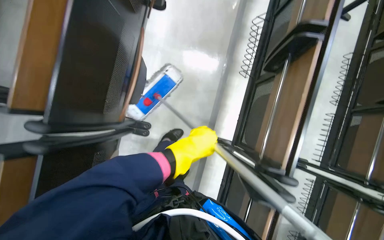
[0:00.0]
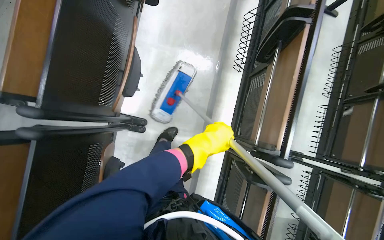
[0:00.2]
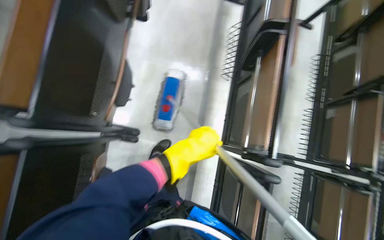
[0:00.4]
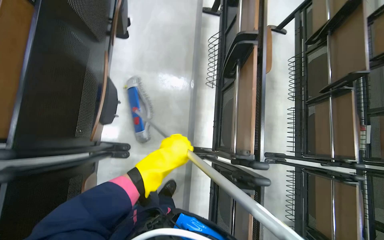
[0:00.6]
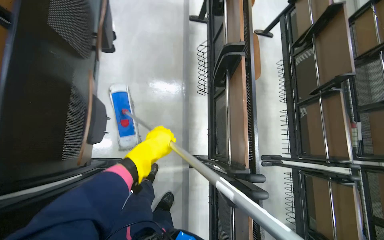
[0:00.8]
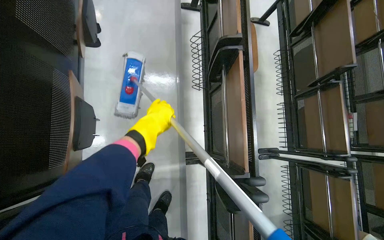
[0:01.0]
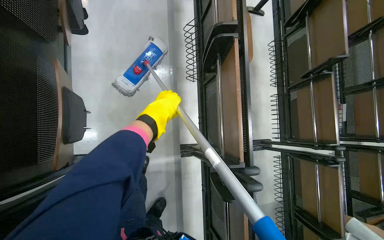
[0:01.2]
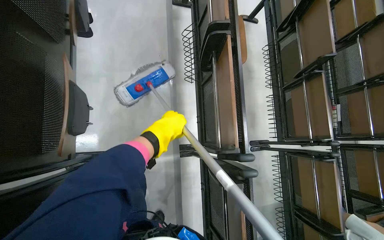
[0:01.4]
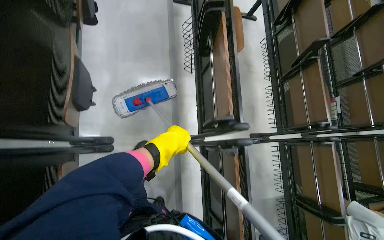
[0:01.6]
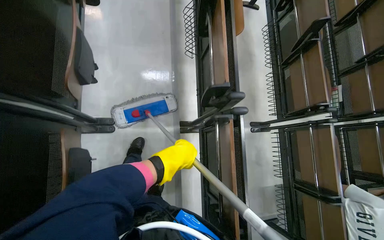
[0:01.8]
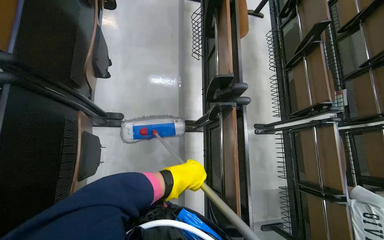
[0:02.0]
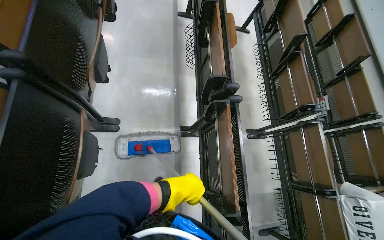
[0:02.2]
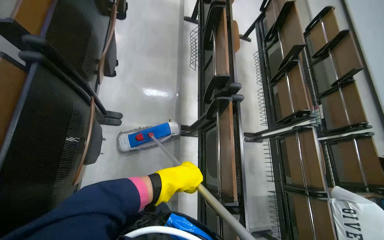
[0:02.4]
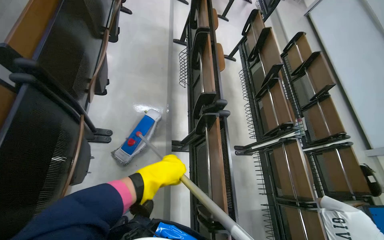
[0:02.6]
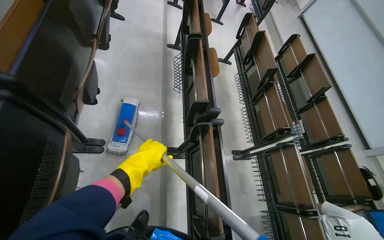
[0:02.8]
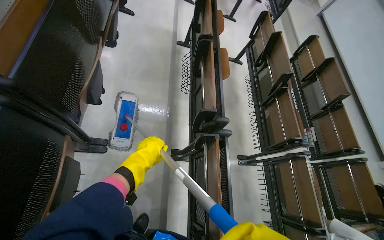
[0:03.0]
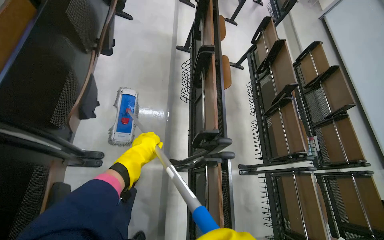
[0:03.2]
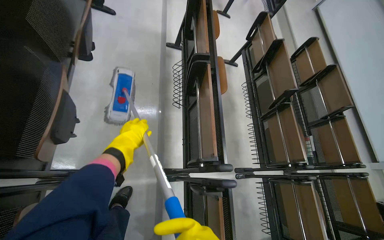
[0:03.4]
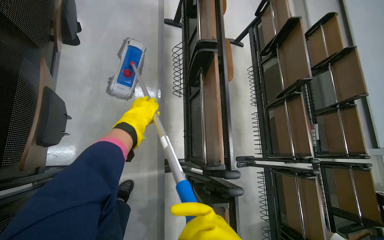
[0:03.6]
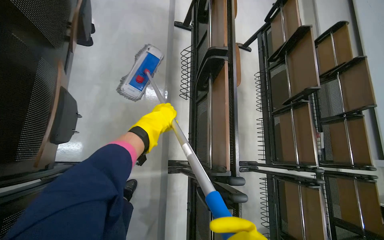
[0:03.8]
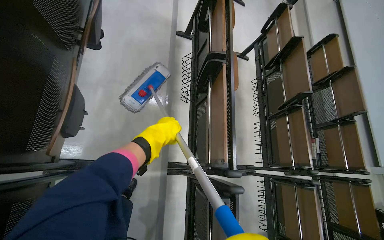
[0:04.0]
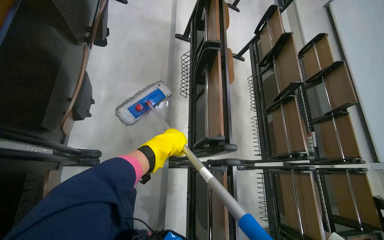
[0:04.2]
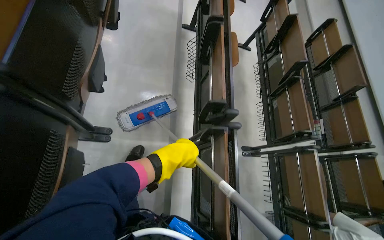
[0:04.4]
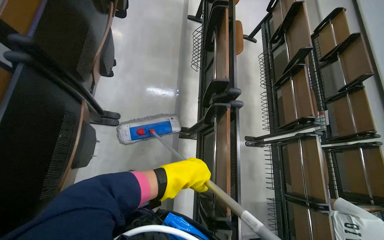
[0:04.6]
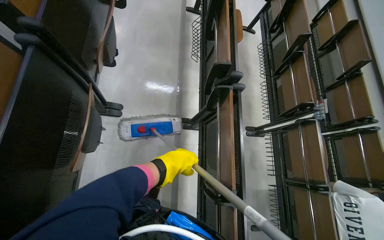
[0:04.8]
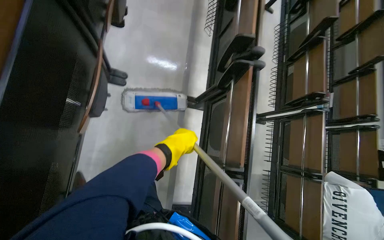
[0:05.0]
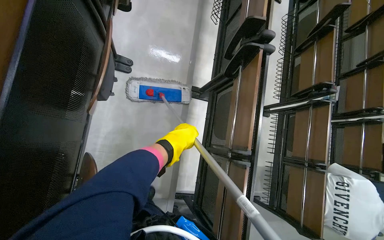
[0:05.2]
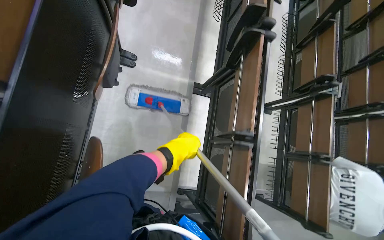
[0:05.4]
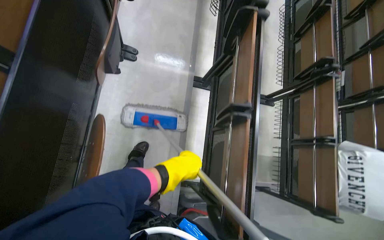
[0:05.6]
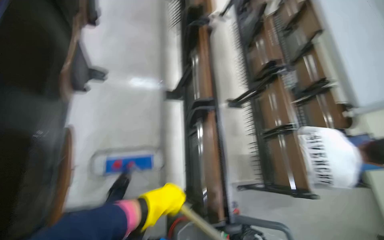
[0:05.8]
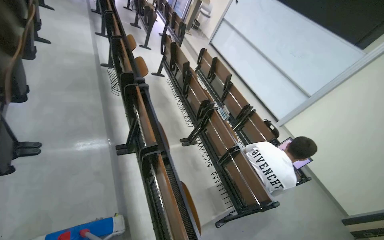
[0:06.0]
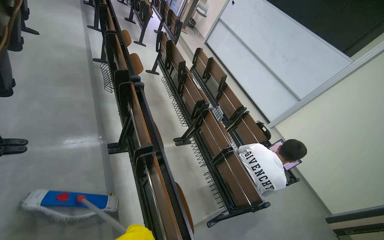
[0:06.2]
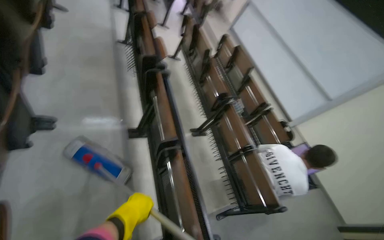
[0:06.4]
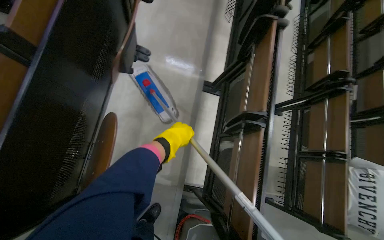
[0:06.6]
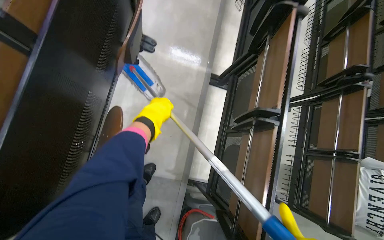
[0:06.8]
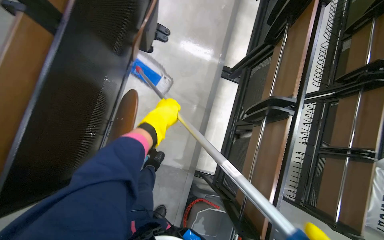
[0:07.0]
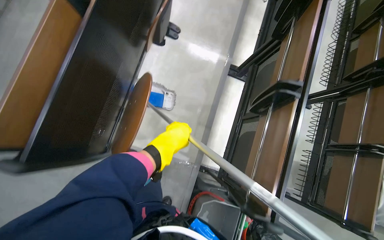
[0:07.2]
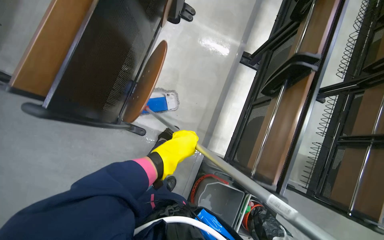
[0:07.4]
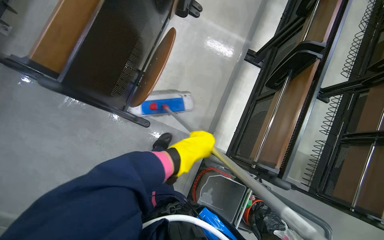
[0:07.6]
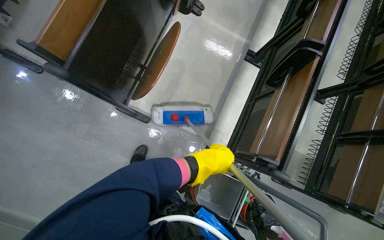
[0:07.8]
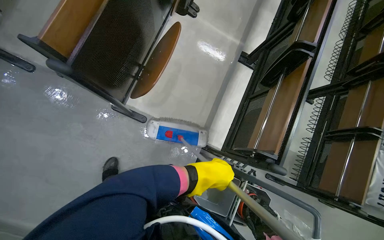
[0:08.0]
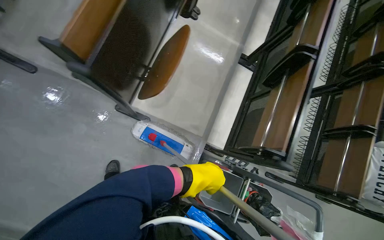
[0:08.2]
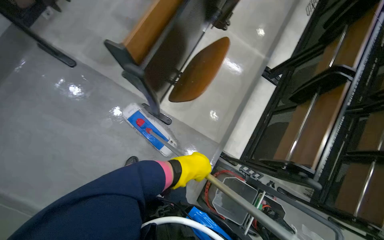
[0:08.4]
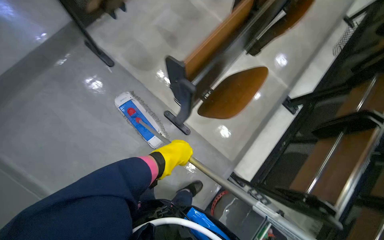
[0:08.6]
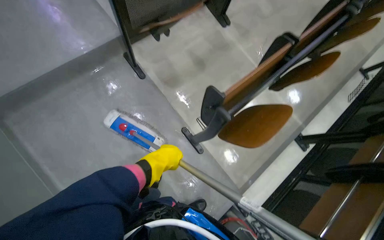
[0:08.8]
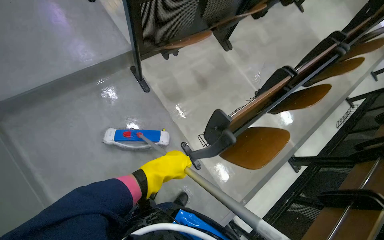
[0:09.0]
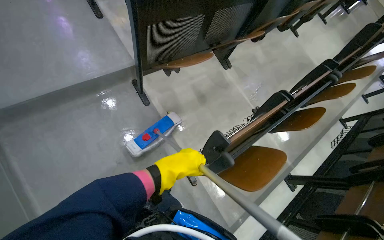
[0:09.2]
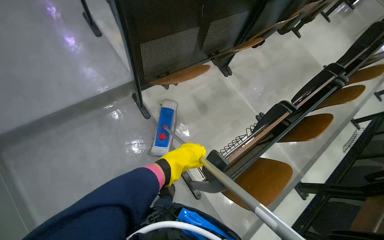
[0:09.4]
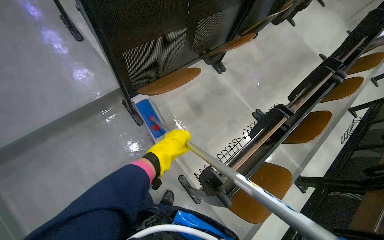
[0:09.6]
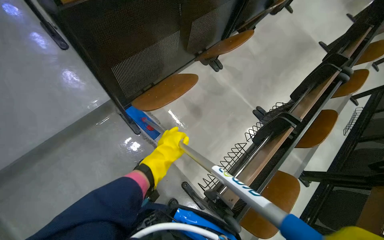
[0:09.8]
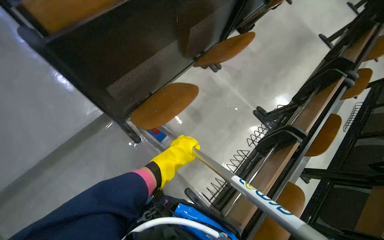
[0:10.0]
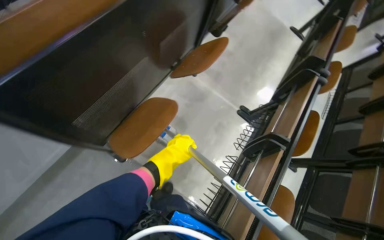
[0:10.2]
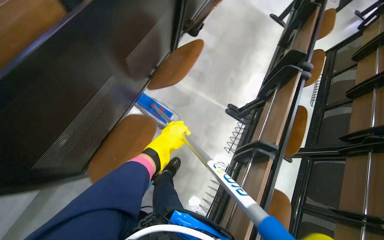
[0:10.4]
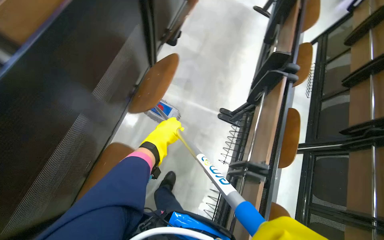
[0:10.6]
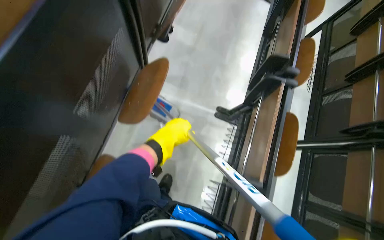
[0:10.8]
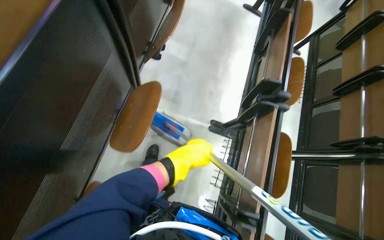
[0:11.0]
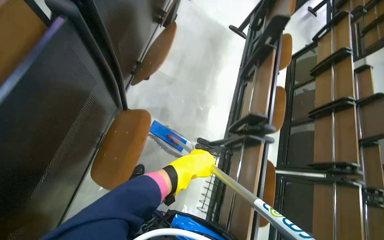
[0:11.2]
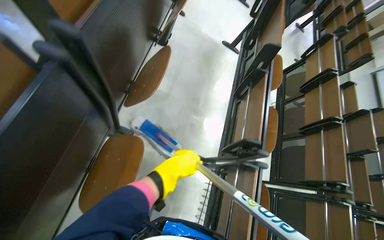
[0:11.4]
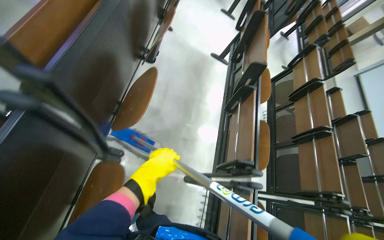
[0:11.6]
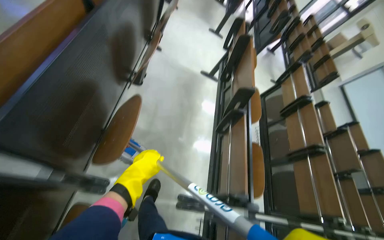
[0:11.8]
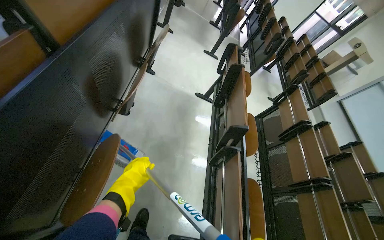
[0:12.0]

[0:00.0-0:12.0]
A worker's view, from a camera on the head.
Job: mopping floor.
The whole recording: Mopping auditorium floor. The worker mops the floor in the auditorium, moving between rows of desks.
0:00.0 to 0:01.6: The head rotates approximately 20 degrees to the right.
0:01.6 to 0:03.0: The camera pitches upward, by approximately 15 degrees. The left hand shifts approximately 20 cm down the picture.
0:04.4 to 0:06.0: The camera is carried some 70 cm. The wearer looks approximately 25 degrees further to the right. The view tilts some 15 degrees upward.
0:06.0 to 0:07.6: The wearer's head swings some 50 degrees to the left. The camera pitches downward, by about 25 degrees.
0:07.6 to 0:09.0: The head travels about 60 cm. The wearer looks some 20 degrees further upward. The scene turns approximately 30 degrees clockwise in the picture.
0:09.0 to 0:10.4: The camera is carried about 70 cm.
0:10.4 to 0:12.0: The camera travels about 1 m. The head rotates roughly 20 degrees to the right.

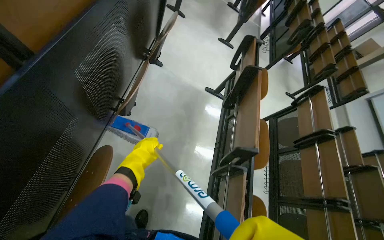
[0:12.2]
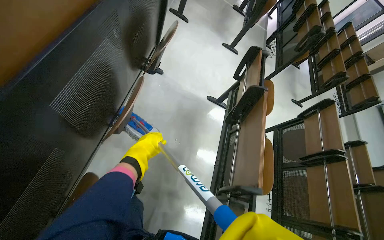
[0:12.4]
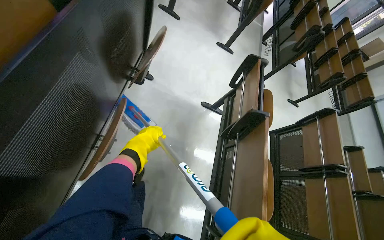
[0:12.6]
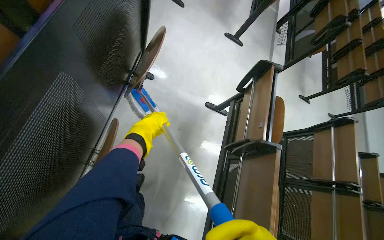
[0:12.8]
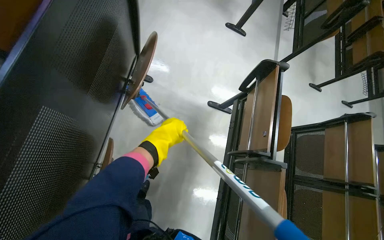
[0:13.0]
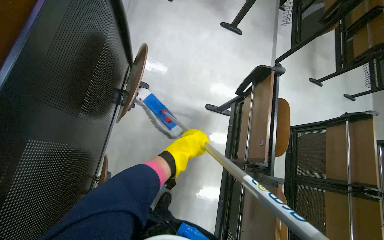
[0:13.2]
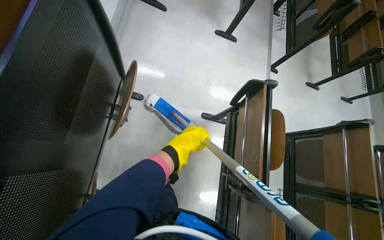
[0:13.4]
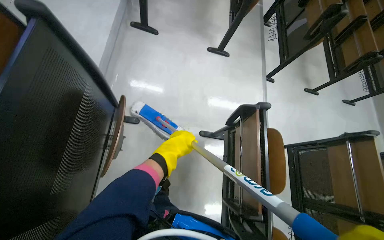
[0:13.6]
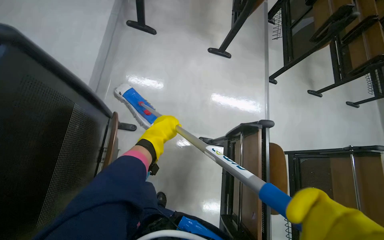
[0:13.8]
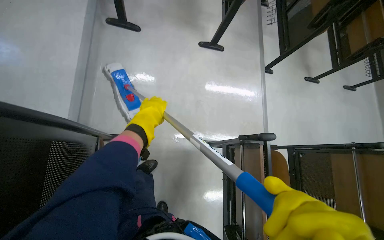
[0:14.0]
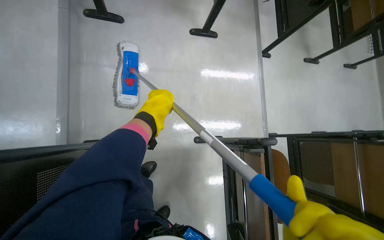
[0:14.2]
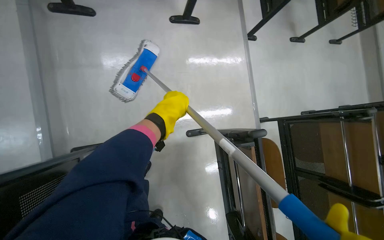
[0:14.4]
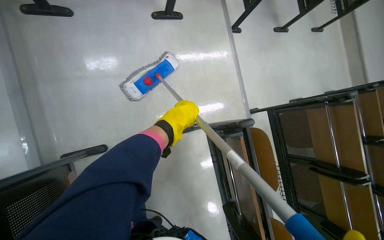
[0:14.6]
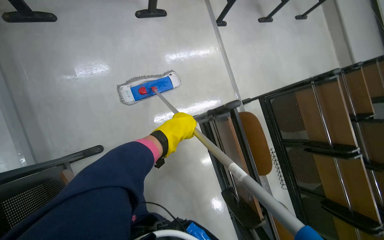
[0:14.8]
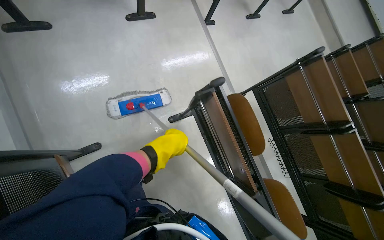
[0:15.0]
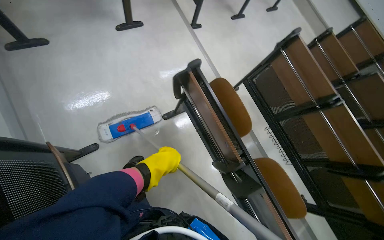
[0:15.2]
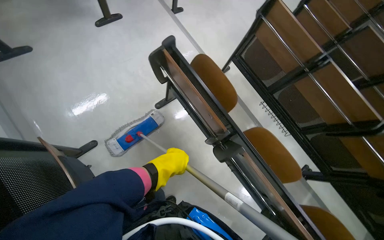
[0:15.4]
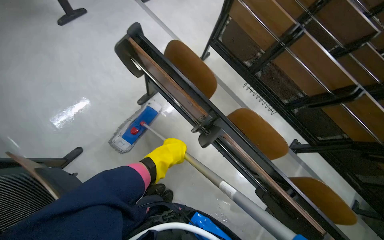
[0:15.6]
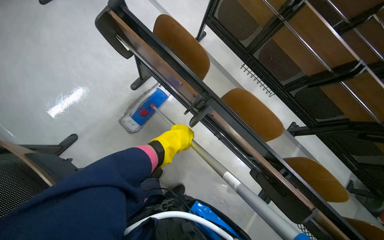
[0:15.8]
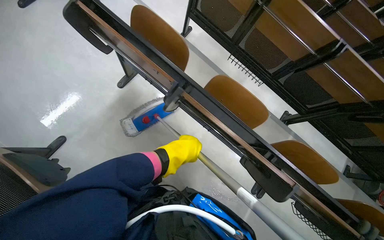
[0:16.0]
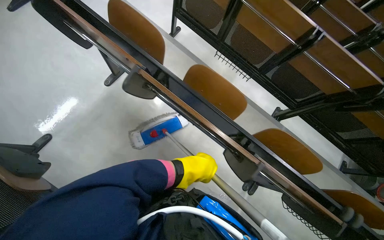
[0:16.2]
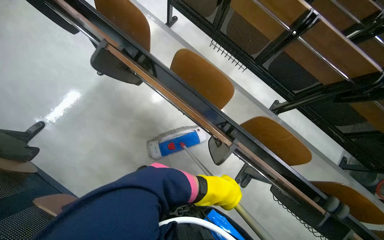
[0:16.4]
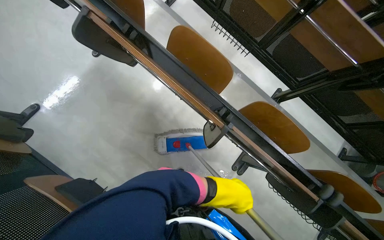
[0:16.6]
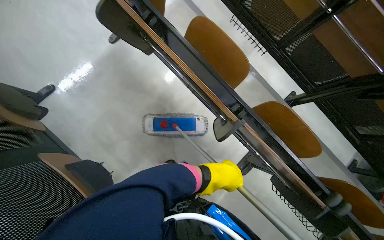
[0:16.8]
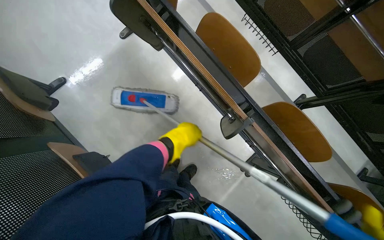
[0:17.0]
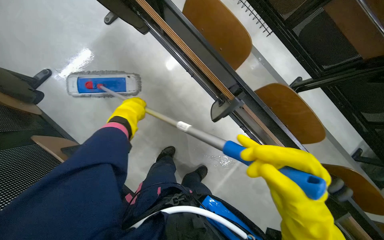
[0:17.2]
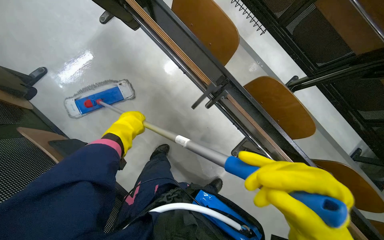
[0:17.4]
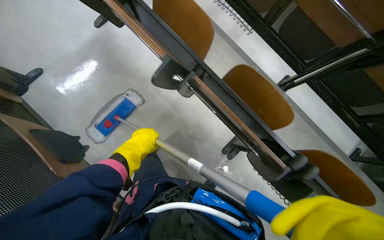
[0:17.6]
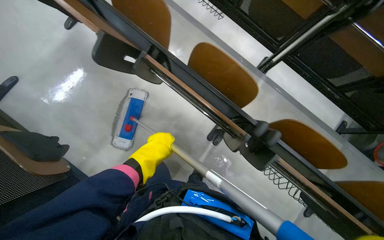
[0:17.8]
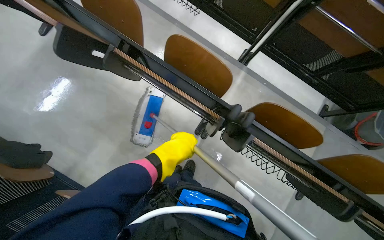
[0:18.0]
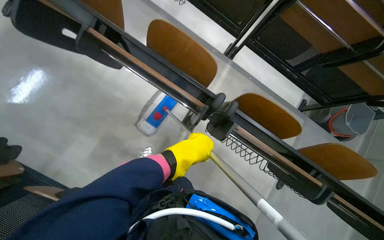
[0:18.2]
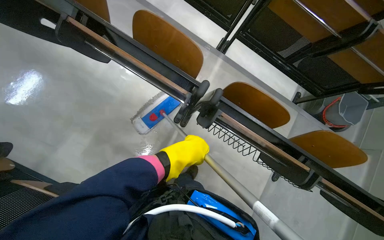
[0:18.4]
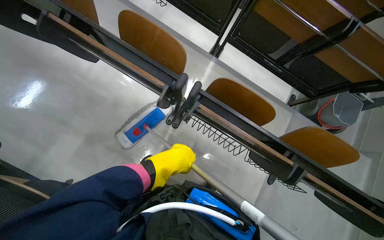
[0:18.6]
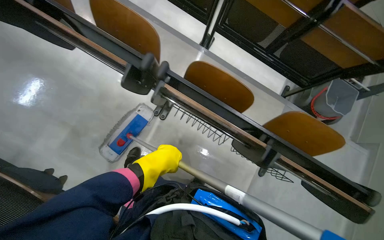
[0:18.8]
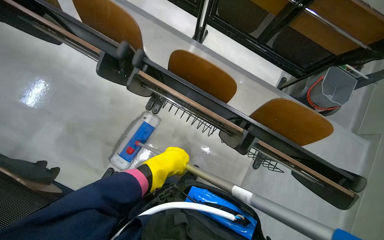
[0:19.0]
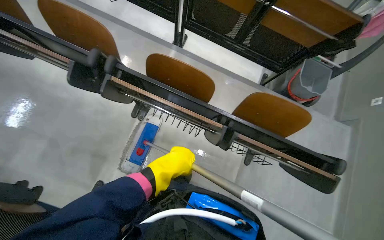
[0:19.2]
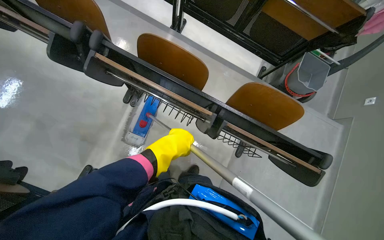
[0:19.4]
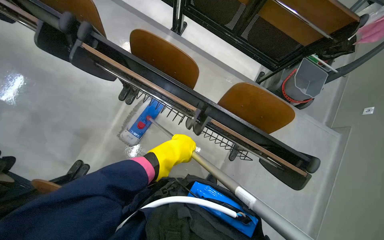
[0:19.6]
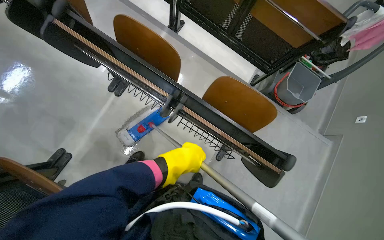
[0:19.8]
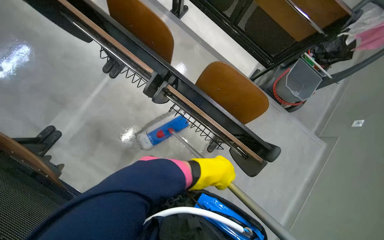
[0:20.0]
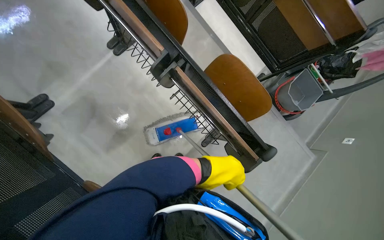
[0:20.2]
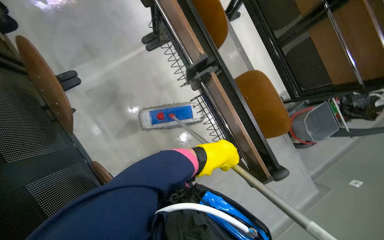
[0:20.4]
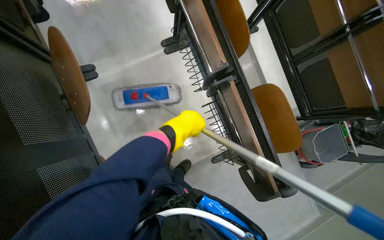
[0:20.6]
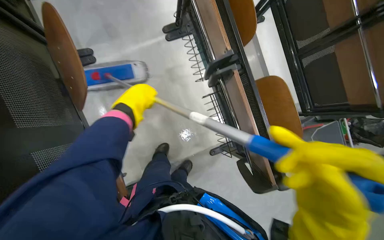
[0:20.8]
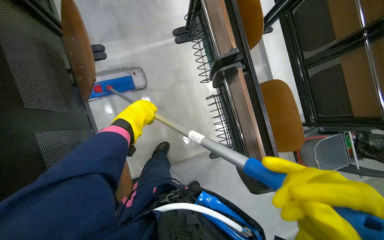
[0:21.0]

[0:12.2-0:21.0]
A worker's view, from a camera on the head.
Job: mopping floor.
The whole recording: Mopping auditorium floor. The worker mops the floor in the auditorium, moving between rows of desks.
0:12.2 to 0:13.6: The camera is carried roughly 1 m.
0:13.6 to 0:15.2: The scene turns about 35 degrees counterclockwise in the picture. The left hand goes up the picture and returns, approximately 50 cm each way.
0:15.2 to 0:16.6: The wearer moves some 70 cm. The view tips downward by approximately 15 degrees.
0:16.6 to 0:18.0: The camera is carried approximately 50 cm.
0:18.0 to 0:19.6: The wearer moves roughly 70 cm.
0:19.6 to 0:21.0: The scene turns approximately 45 degrees clockwise in the picture.
